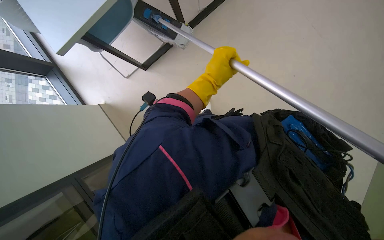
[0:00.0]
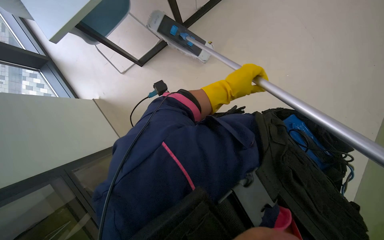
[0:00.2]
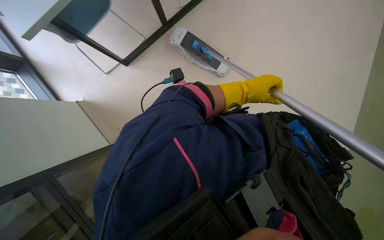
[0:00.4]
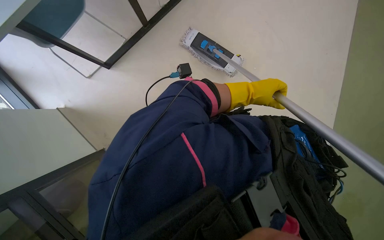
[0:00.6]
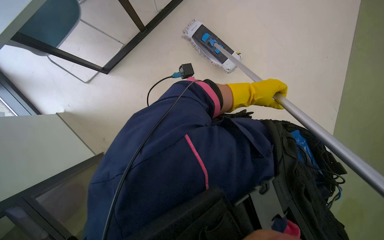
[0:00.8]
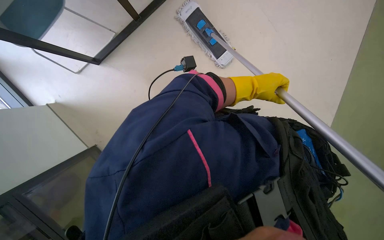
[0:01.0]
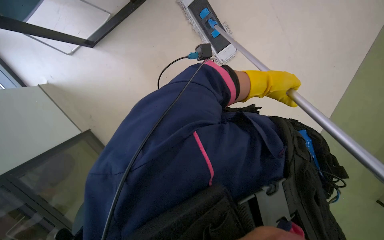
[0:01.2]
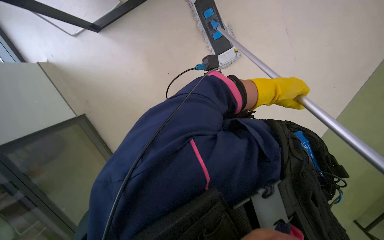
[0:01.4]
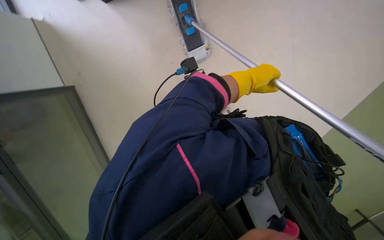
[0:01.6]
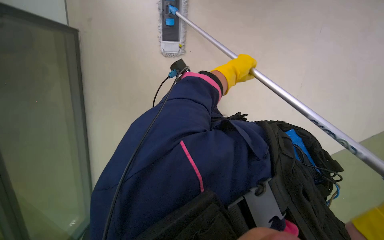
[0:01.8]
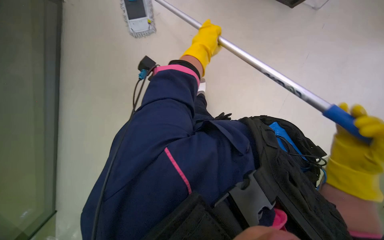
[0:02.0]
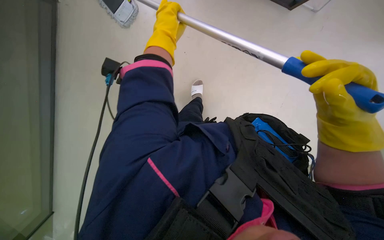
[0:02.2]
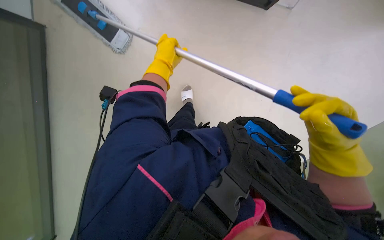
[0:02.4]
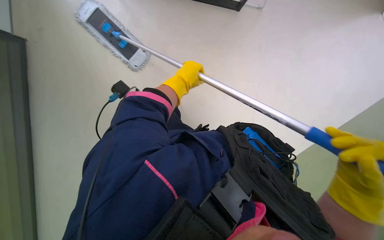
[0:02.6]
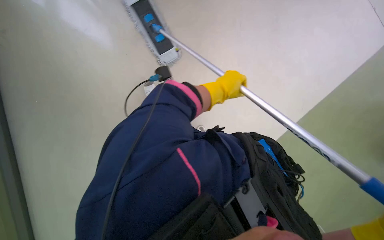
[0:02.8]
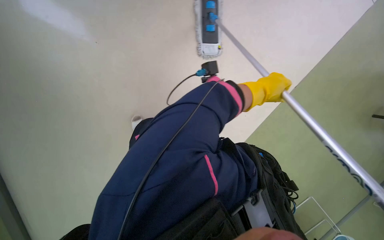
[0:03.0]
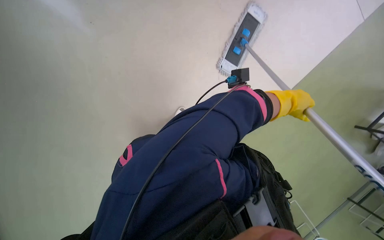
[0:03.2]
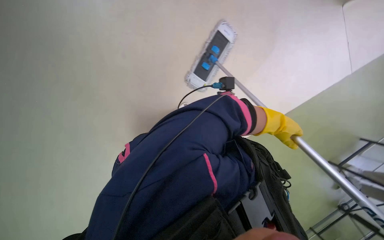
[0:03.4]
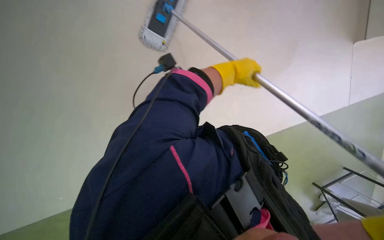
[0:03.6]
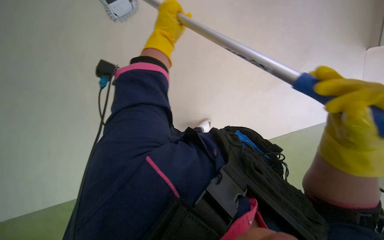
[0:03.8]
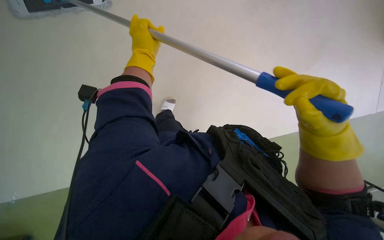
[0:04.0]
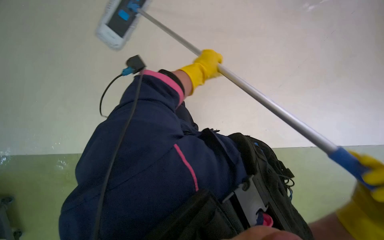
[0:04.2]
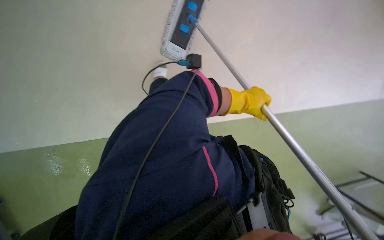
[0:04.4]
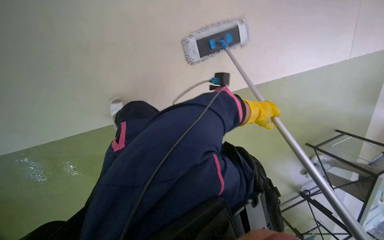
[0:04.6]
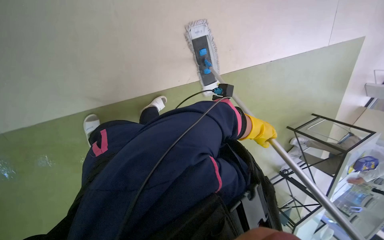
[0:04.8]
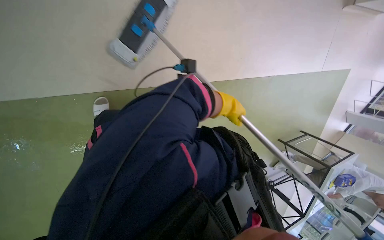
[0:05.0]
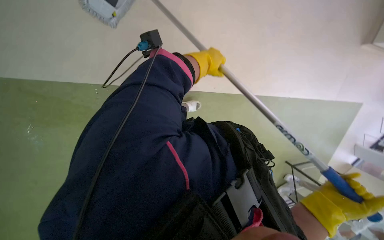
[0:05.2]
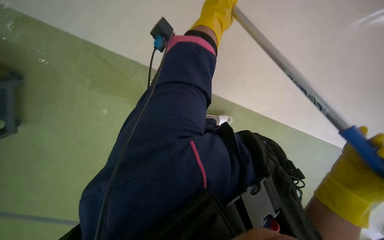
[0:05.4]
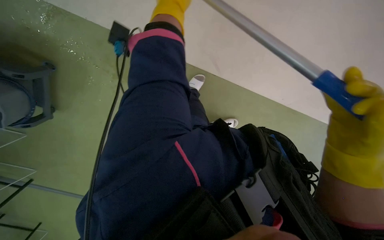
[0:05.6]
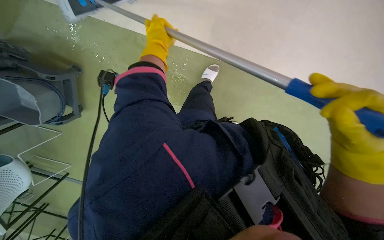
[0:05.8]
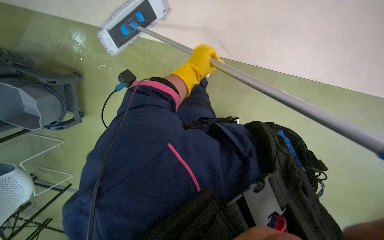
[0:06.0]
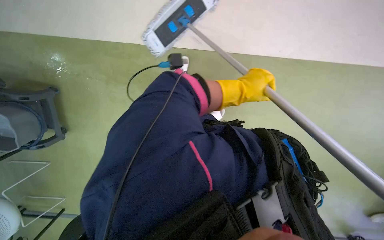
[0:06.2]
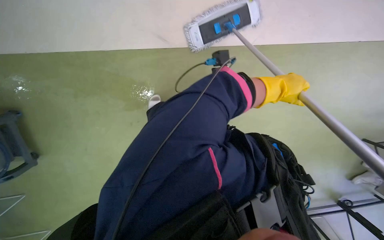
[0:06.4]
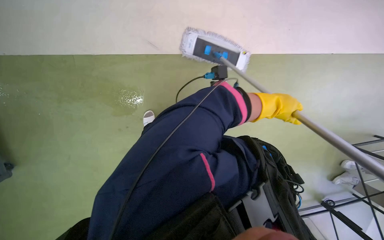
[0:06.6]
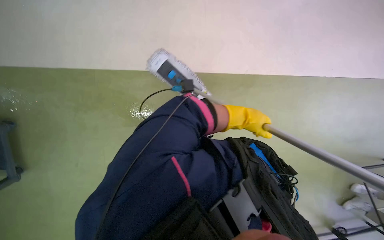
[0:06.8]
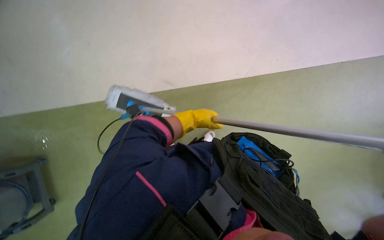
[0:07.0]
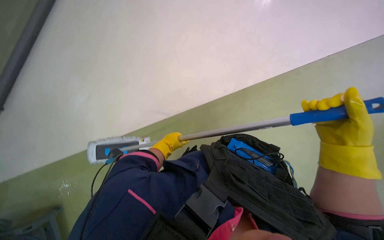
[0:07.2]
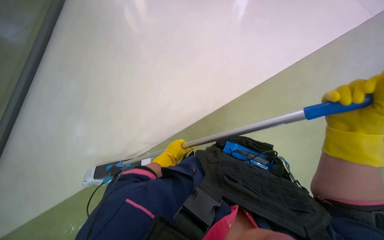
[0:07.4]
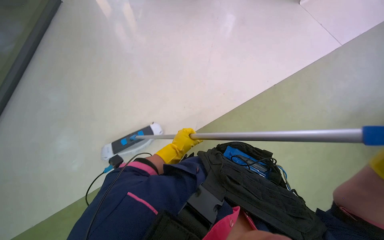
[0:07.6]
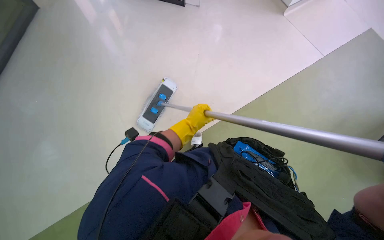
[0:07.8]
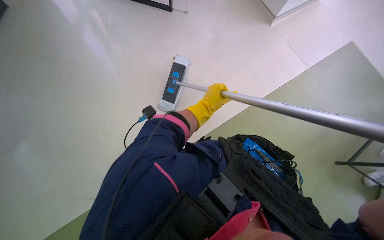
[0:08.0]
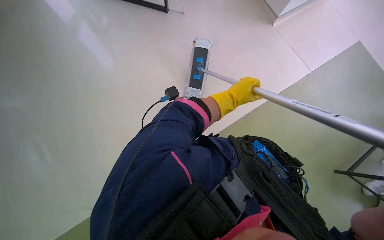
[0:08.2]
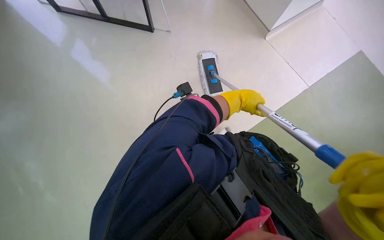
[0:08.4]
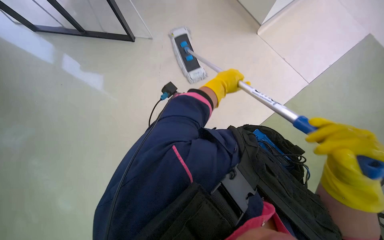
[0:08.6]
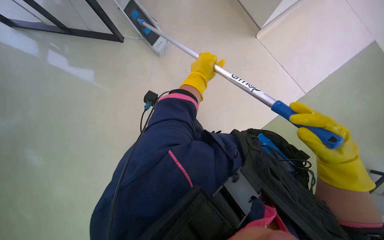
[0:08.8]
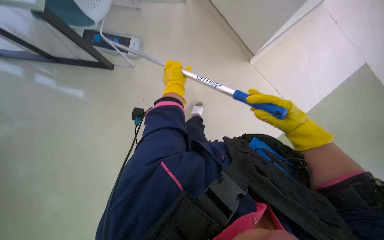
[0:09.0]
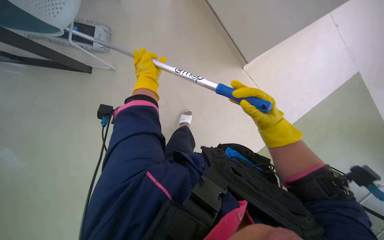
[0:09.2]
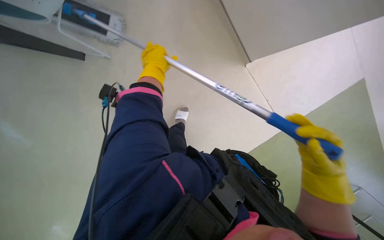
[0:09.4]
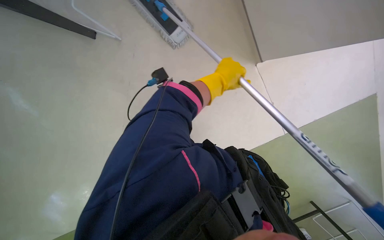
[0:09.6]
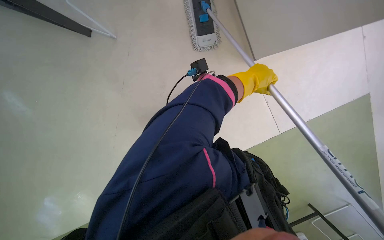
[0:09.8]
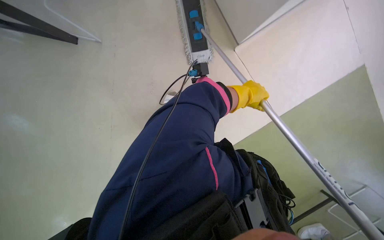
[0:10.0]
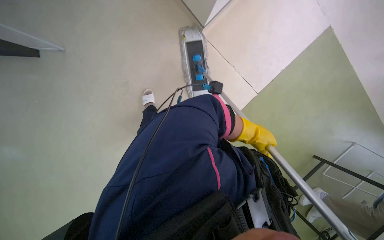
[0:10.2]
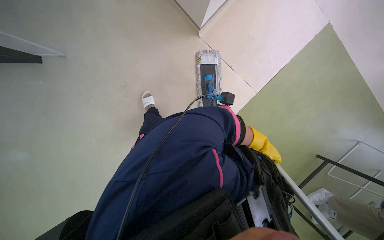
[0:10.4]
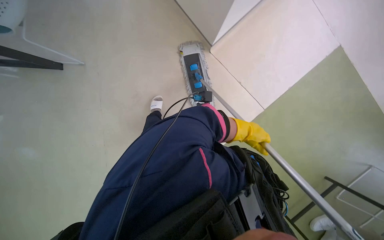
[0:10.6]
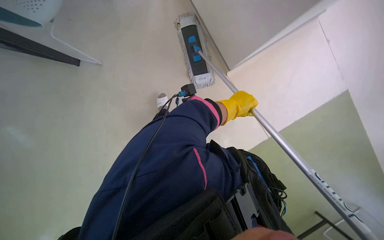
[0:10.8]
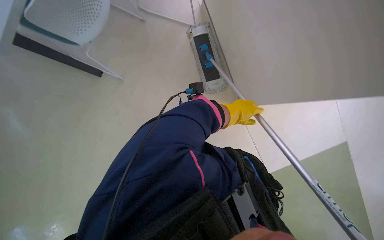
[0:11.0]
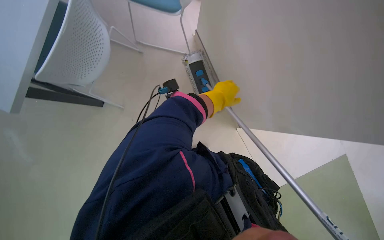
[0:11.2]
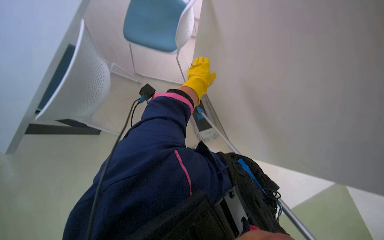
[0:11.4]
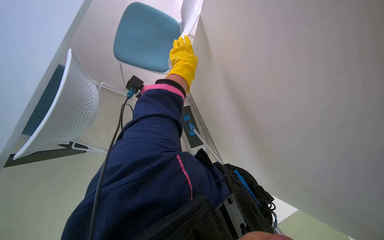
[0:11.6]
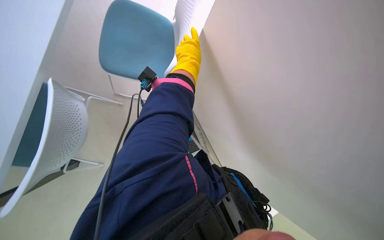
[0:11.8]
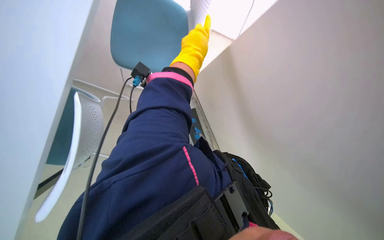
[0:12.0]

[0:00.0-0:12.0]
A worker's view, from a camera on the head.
Job: mopping floor.
The whole recording: Mopping office floor. The worker mops the office floor with a flat mop, periodically wringing it in a bucket.
0:00.0 to 0:01.6: The view pans to the right by about 20 degrees. The left hand moves to the right and farther from the camera, some 25 cm.
0:01.6 to 0:03.0: The camera pitches upward, by roughly 15 degrees. The left hand reaches roughly 15 cm to the left, then returns.
0:04.4 to 0:06.0: The left hand moves left and right over about 35 cm, changing direction 2 times.
0:06.0 to 0:07.6: The view tilts some 25 degrees upward.
0:07.6 to 0:09.0: The left hand goes some 20 cm up the picture.
0:09.0 to 0:10.4: The camera pitches upward, by some 20 degrees. Everything in view rotates approximately 35 degrees clockwise.
0:10.4 to 0:12.0: The left hand travels nearer to the camera, up the picture and to the left by some 60 cm.

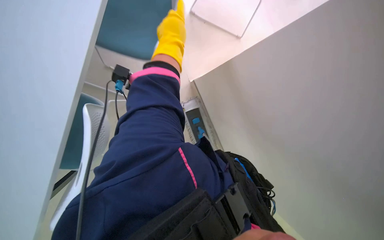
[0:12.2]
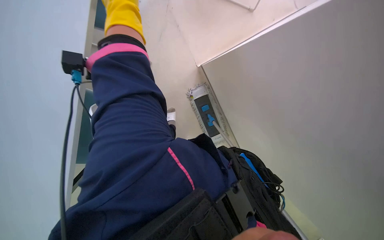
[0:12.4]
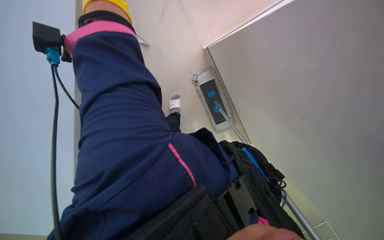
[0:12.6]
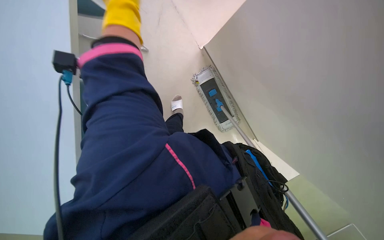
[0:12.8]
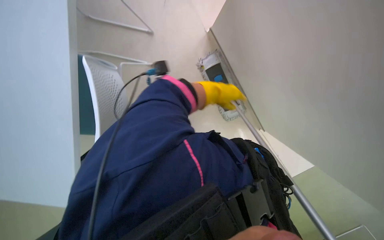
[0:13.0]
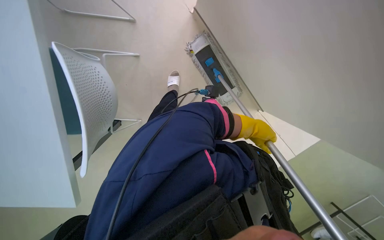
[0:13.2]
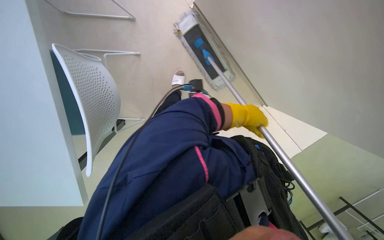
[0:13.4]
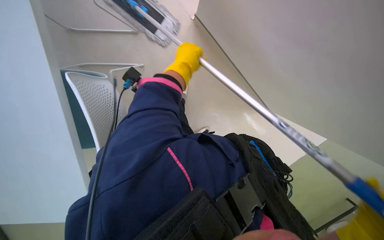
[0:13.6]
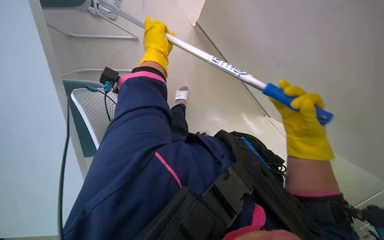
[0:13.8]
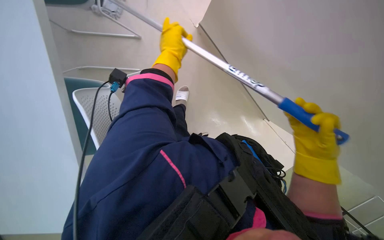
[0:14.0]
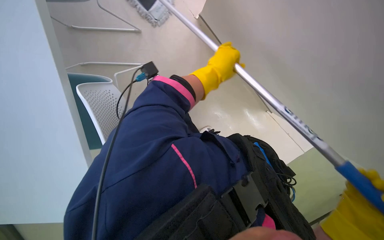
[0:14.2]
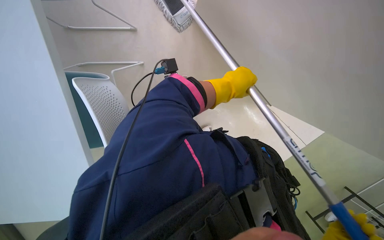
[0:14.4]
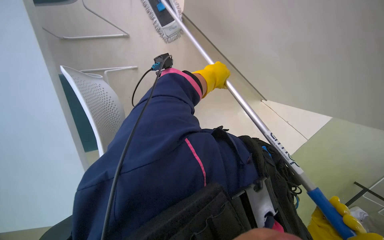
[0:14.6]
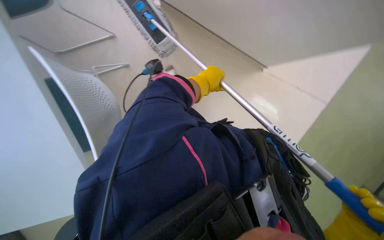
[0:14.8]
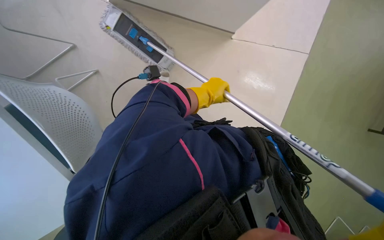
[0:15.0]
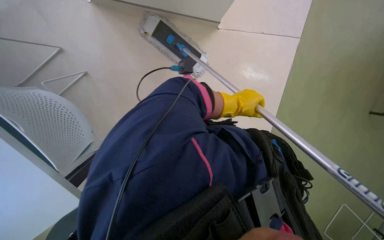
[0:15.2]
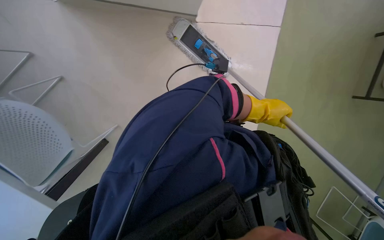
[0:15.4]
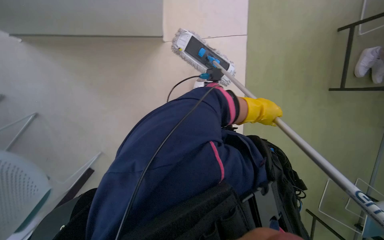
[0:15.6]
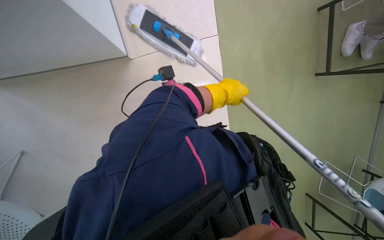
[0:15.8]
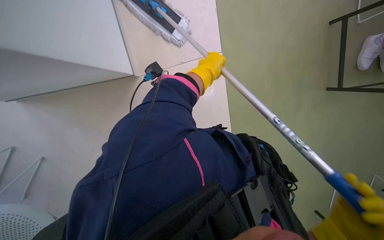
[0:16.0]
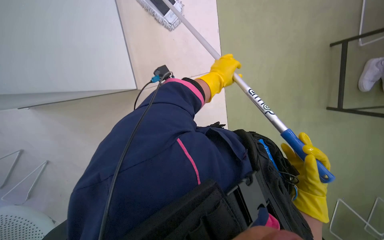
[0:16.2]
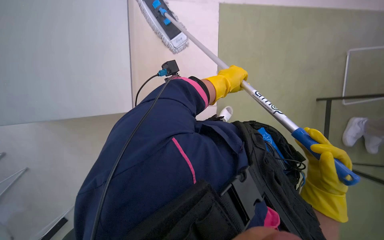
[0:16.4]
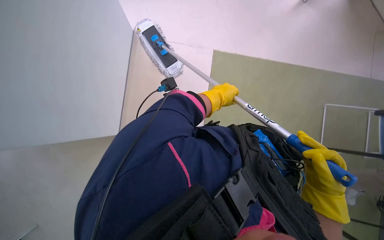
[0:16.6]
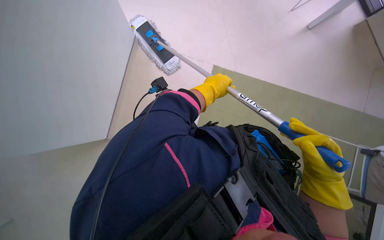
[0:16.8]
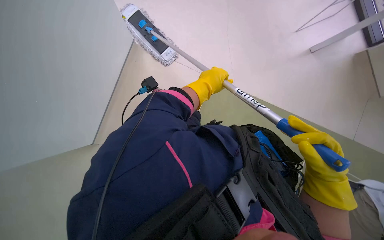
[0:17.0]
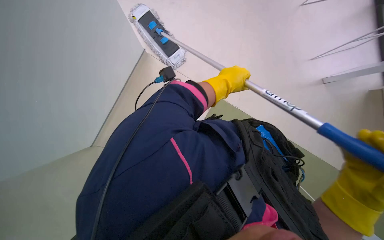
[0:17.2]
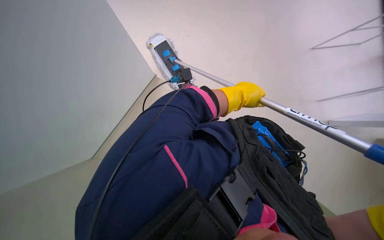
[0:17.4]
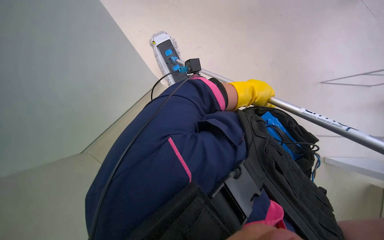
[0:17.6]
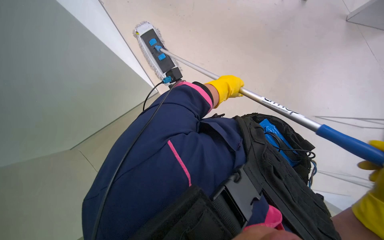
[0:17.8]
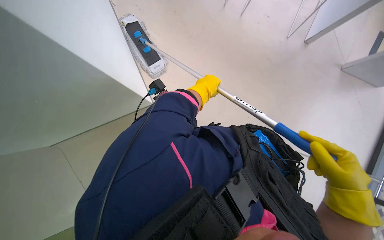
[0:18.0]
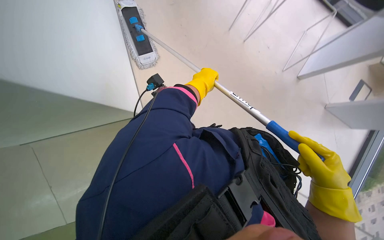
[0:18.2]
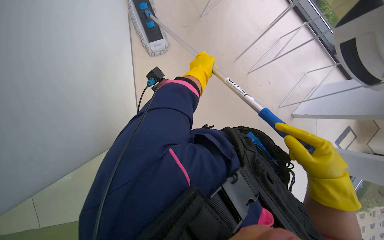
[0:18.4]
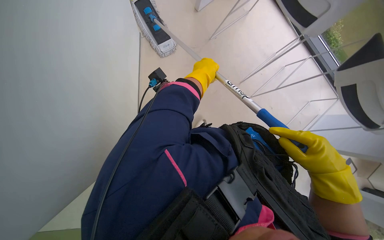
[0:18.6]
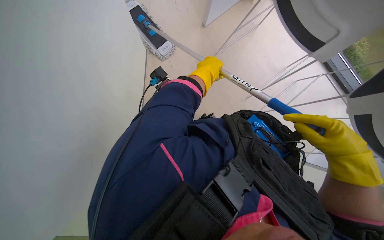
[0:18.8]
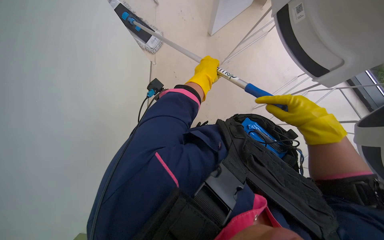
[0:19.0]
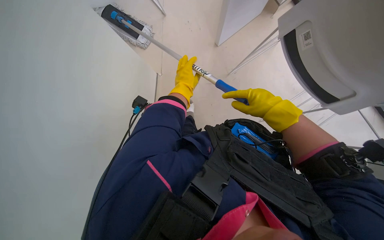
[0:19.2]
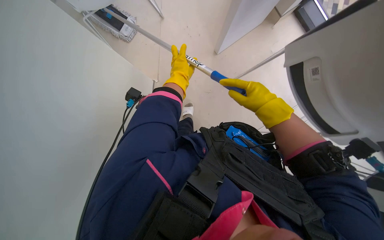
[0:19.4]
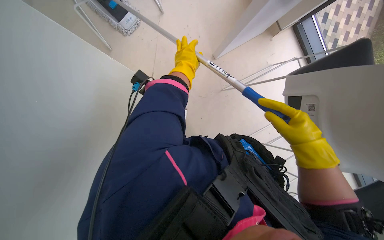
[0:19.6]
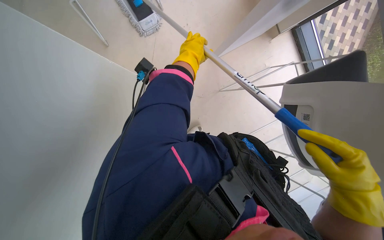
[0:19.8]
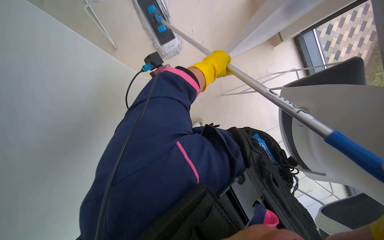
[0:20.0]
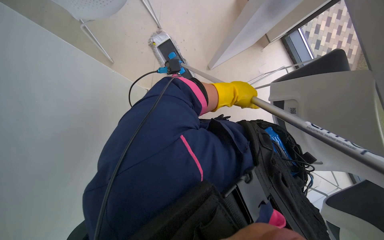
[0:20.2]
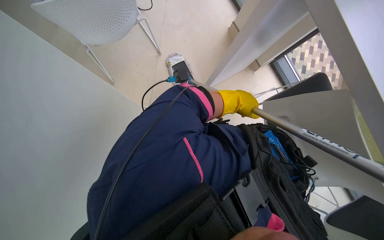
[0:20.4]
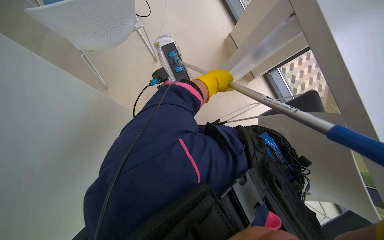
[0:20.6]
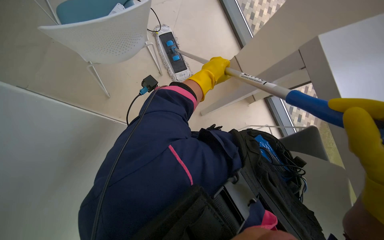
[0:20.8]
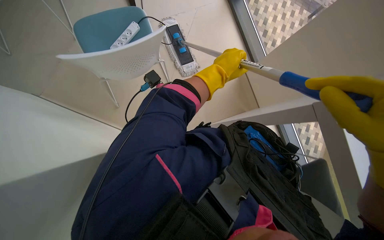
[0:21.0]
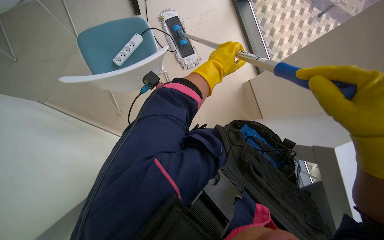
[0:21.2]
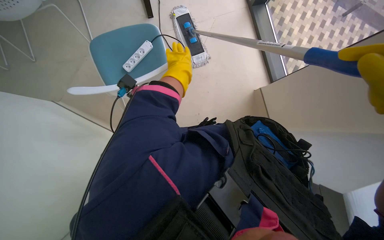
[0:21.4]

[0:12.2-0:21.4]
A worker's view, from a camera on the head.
Job: mopping floor.
The whole recording: Mopping office floor. The worker mops the office floor with a flat mop, periodically wringing it in a bucket.
0:12.2 to 0:13.8: The view tilts roughly 15 degrees downward.
0:19.8 to 0:21.4: The view tilts about 15 degrees upward.
